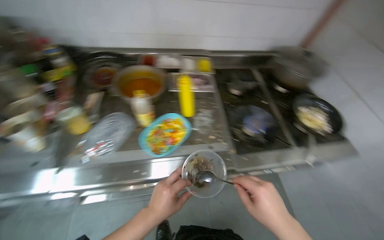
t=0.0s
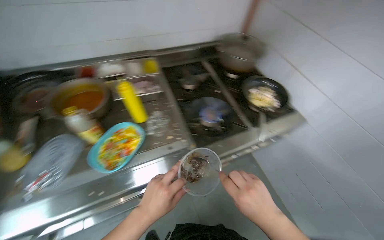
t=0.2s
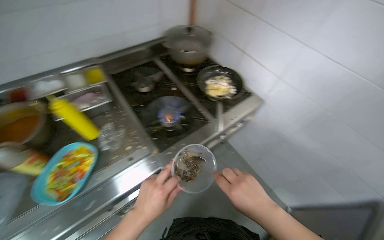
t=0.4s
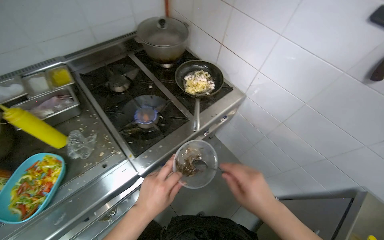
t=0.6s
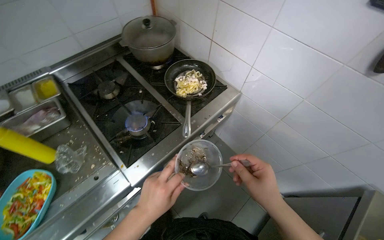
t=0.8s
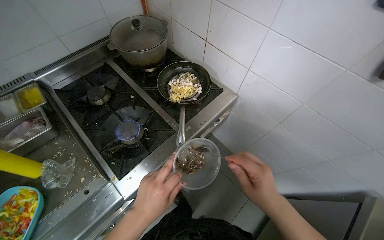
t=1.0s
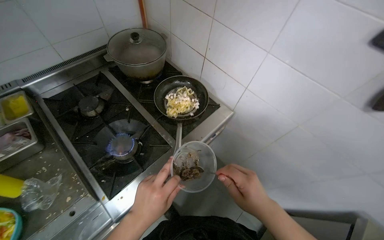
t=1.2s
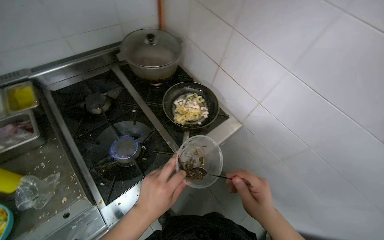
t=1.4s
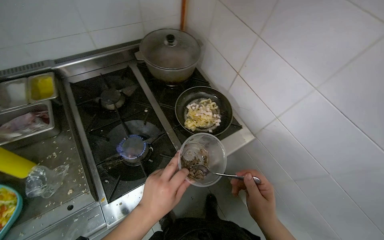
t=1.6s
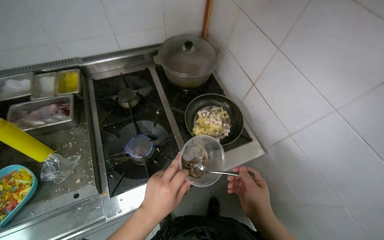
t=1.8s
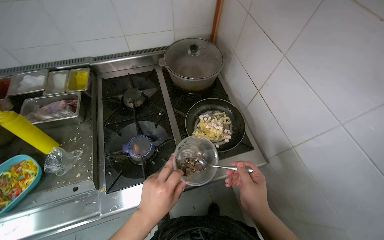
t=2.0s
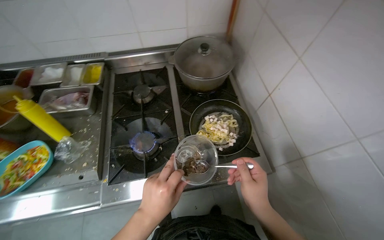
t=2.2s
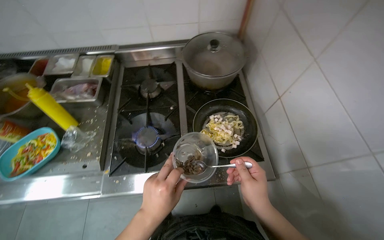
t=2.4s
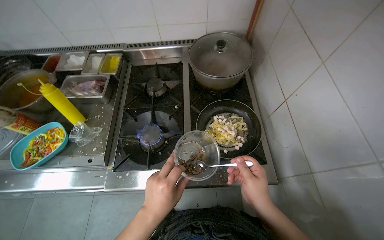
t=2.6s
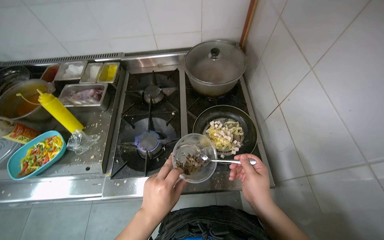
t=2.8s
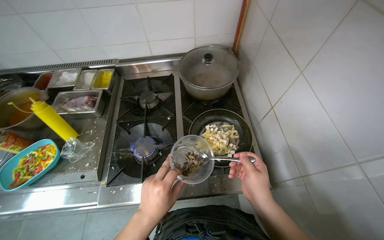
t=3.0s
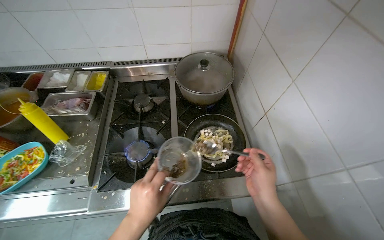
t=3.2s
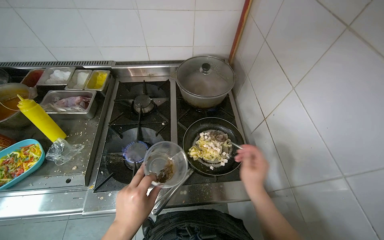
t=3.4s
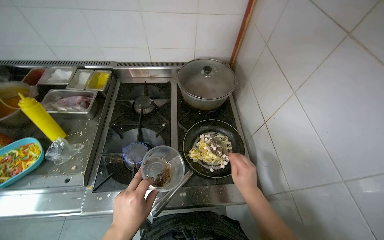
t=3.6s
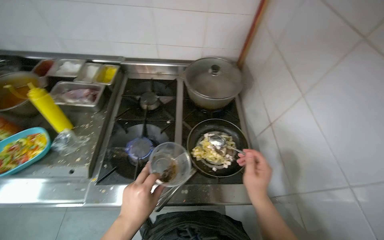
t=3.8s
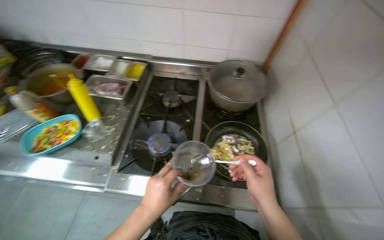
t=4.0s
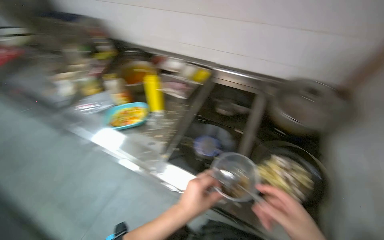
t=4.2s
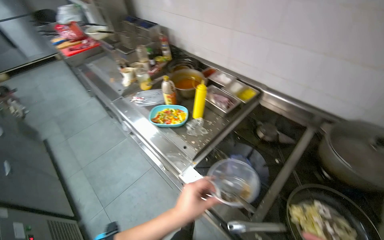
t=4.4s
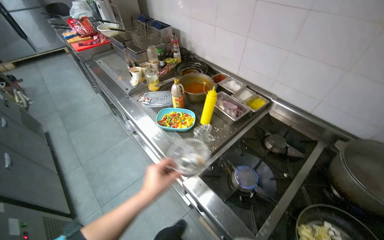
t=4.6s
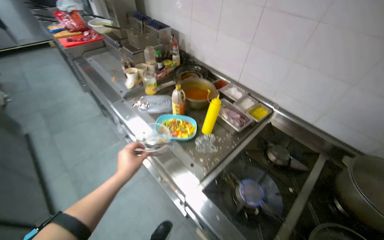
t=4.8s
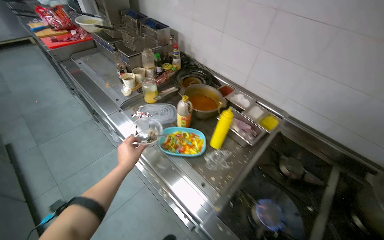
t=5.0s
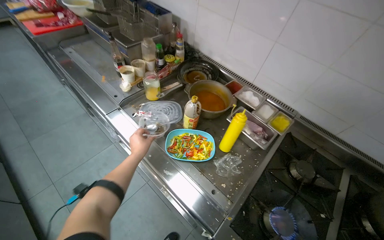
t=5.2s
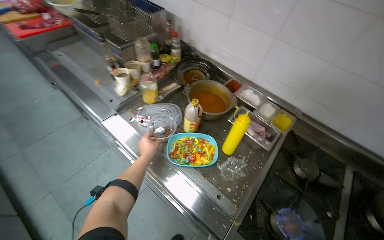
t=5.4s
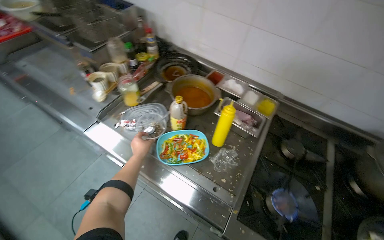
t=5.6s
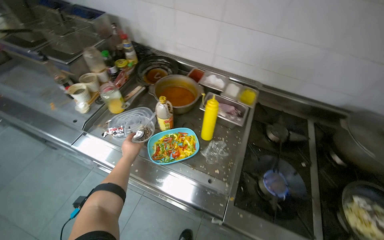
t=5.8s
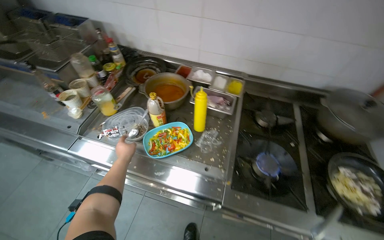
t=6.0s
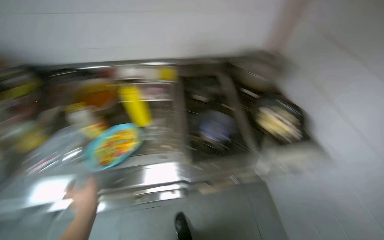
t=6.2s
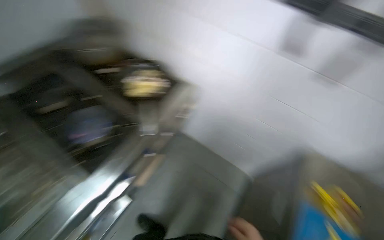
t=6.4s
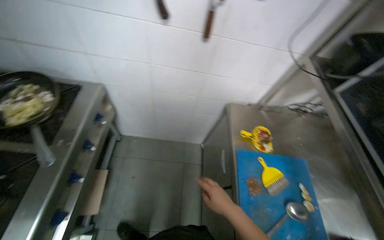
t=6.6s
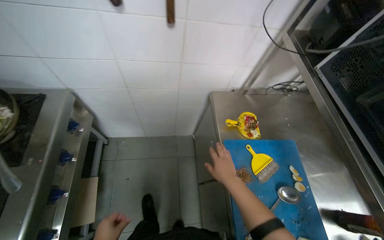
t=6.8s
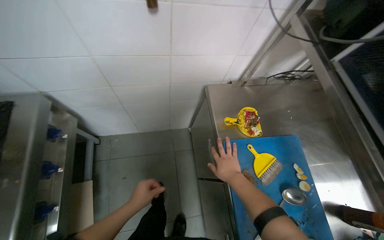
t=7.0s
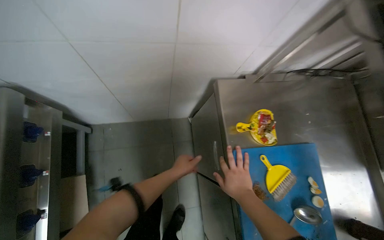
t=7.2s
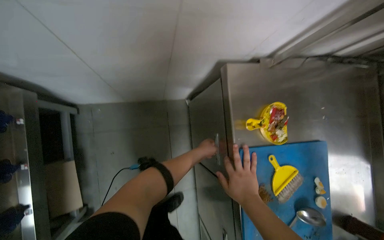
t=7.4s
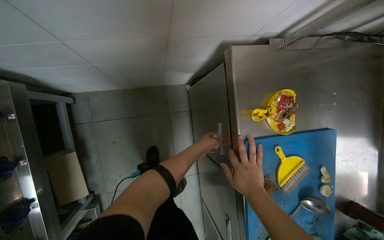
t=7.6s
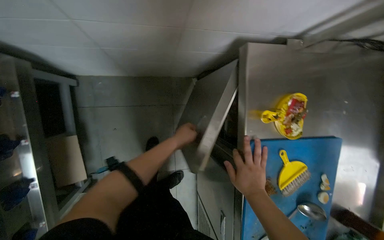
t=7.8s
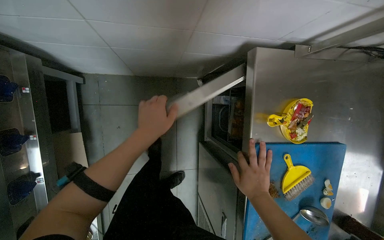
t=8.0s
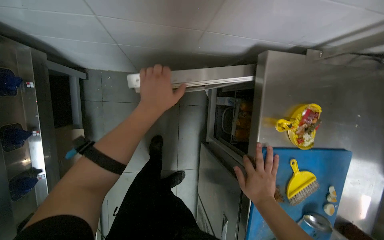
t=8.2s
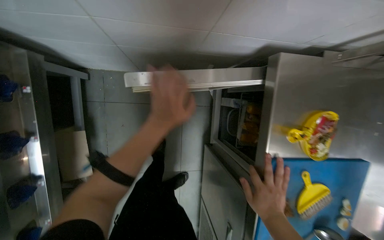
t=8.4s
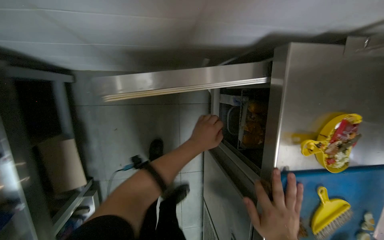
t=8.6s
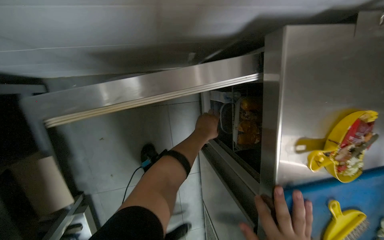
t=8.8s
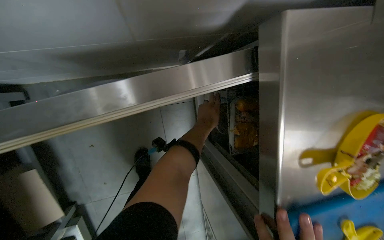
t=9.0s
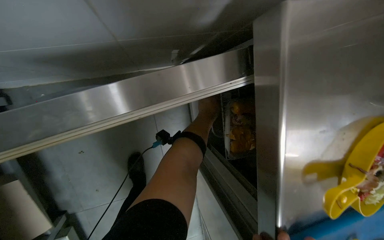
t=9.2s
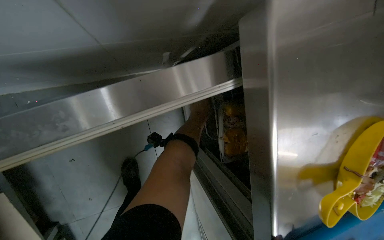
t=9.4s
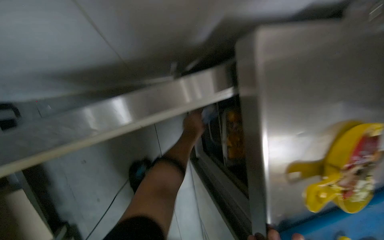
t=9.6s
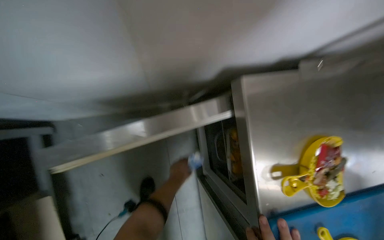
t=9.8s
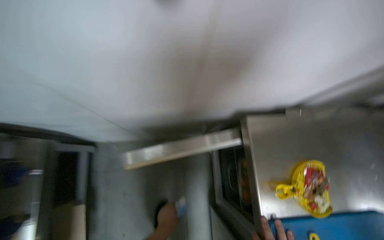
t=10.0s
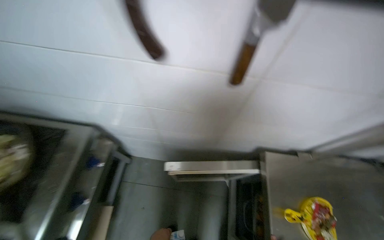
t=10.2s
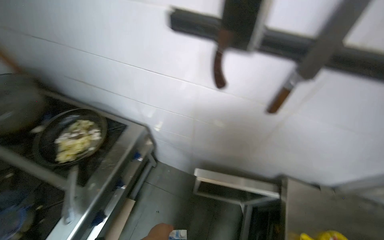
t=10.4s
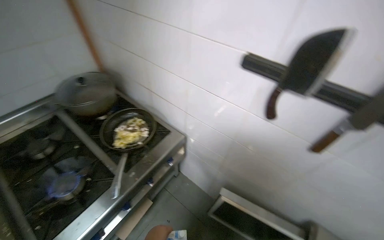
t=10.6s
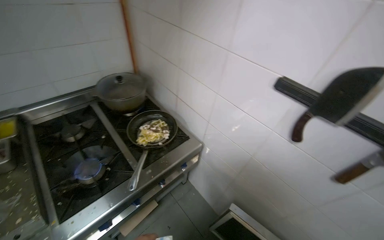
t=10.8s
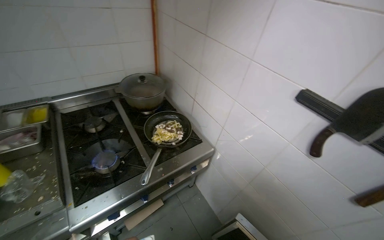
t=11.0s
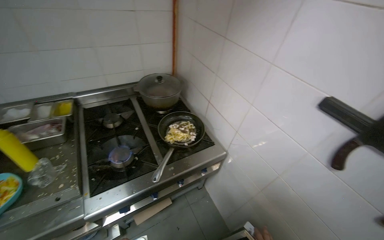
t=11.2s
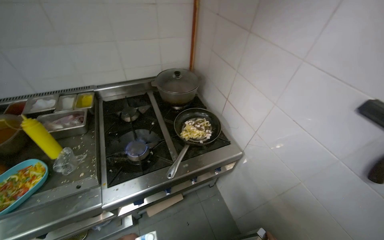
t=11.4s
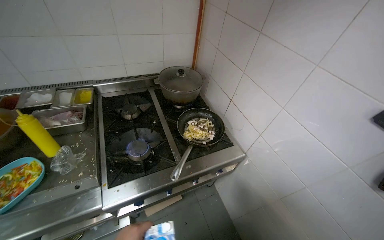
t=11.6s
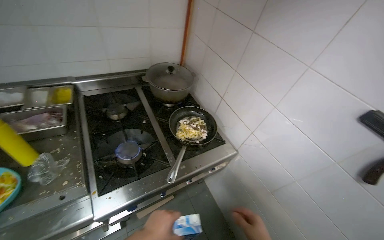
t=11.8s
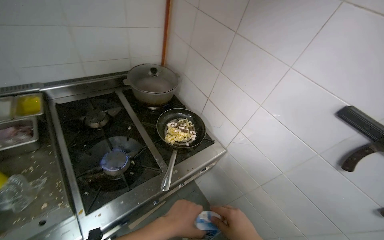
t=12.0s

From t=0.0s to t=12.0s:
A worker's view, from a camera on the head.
Job: cooking food.
The whole recording: Adding ingredients to pan for cooking. The worker adds various ingredients from containers and bags into a pan on the stove for cooking.
From t=0.0s to t=1.6s: The camera is carried about 60 cm. The head rotates about 20 degrees to the right.
From t=3.0s to t=4.4s: The head turns to the left by about 50 degrees.
From t=4.4s to t=6.0s: The wearer moves roughly 40 cm. The wearer looks about 30 degrees further to the right.
From t=6.0s to t=7.6s: The camera is carried roughly 80 cm. The head rotates approximately 100 degrees to the right. The wearer looks about 50 degrees further downward.
From t=9.0s to t=10.4s: The wearer moves roughly 60 cm. The head rotates some 30 degrees to the left. The camera pitches upward, by about 45 degrees.
From t=10.4s to t=12.0s: The head rotates roughly 35 degrees to the left.

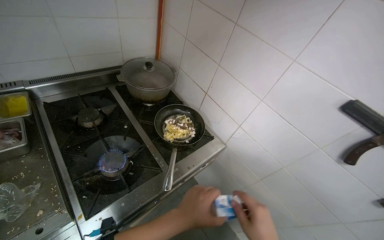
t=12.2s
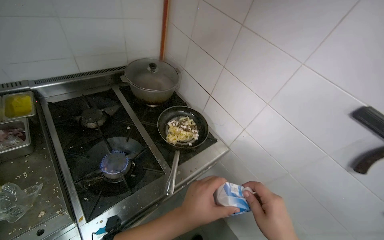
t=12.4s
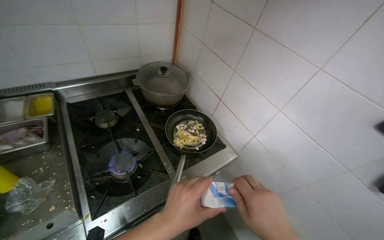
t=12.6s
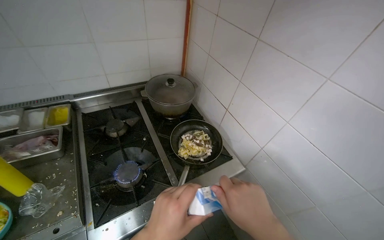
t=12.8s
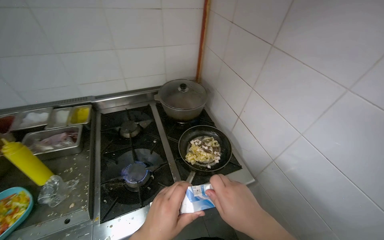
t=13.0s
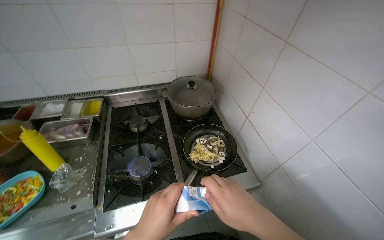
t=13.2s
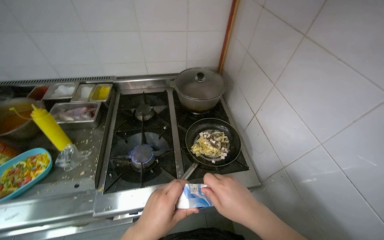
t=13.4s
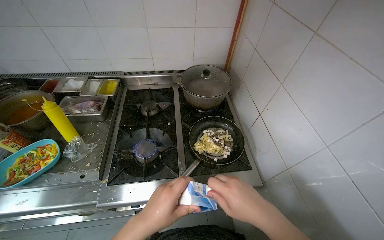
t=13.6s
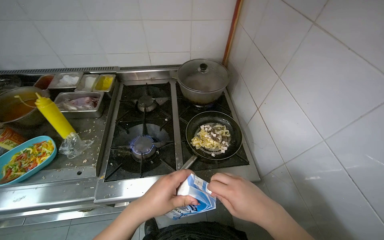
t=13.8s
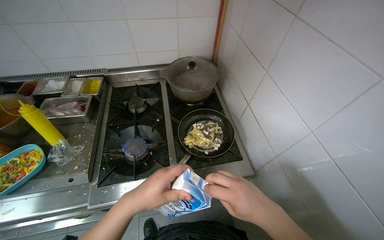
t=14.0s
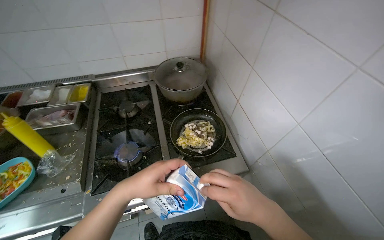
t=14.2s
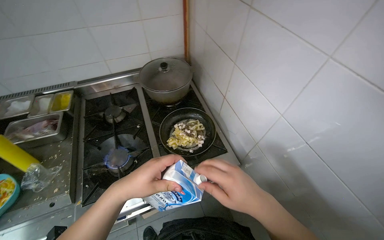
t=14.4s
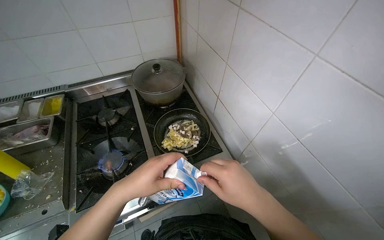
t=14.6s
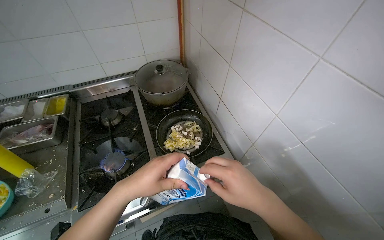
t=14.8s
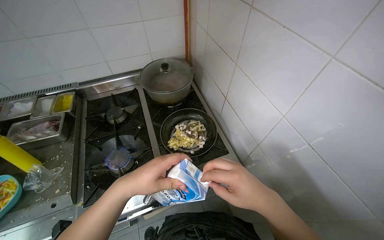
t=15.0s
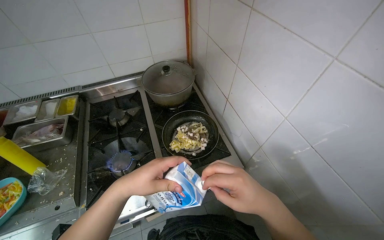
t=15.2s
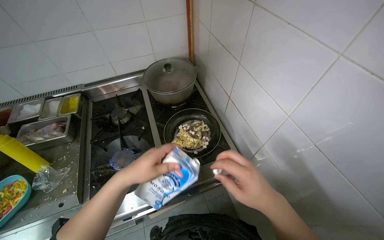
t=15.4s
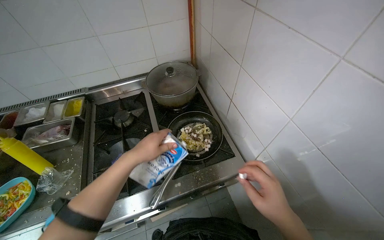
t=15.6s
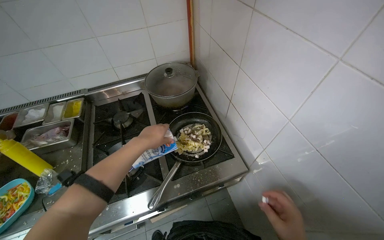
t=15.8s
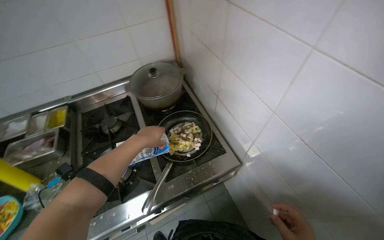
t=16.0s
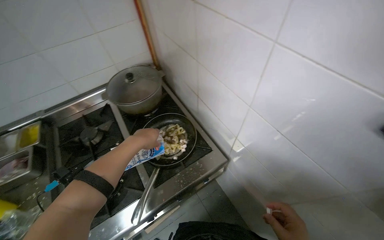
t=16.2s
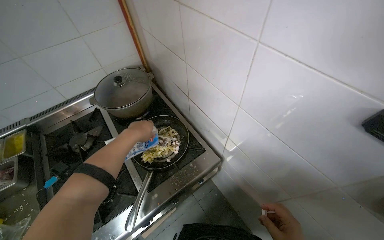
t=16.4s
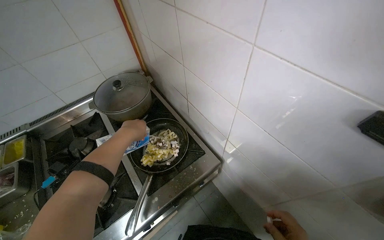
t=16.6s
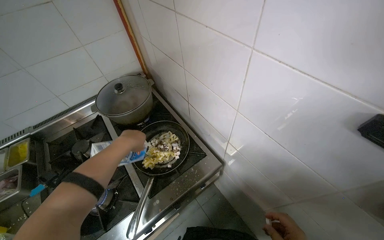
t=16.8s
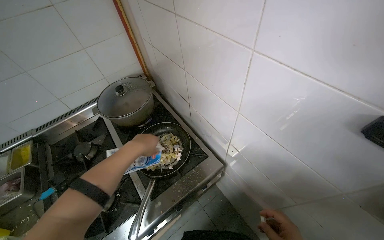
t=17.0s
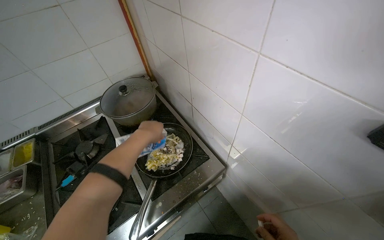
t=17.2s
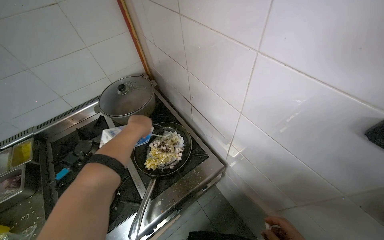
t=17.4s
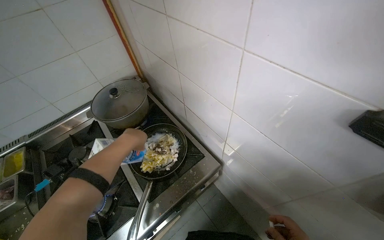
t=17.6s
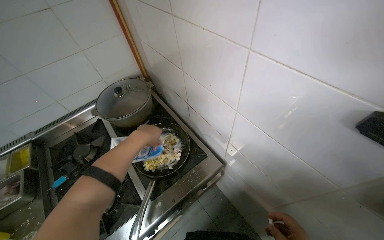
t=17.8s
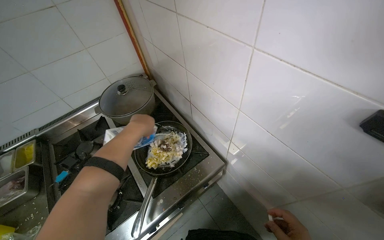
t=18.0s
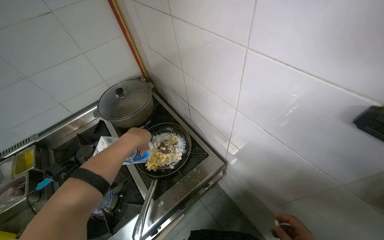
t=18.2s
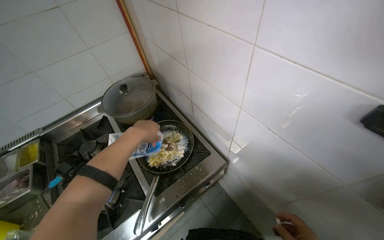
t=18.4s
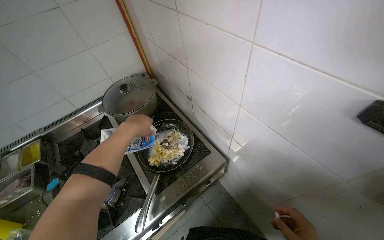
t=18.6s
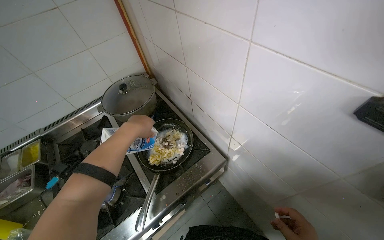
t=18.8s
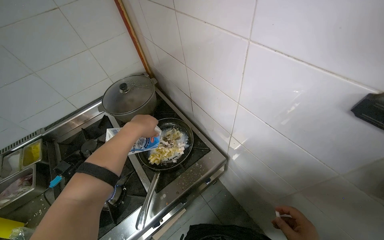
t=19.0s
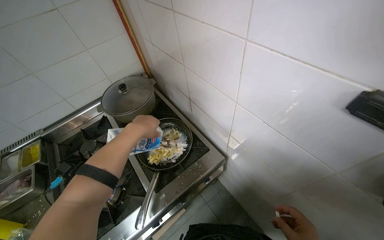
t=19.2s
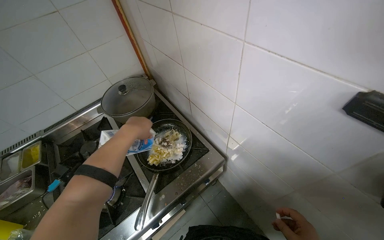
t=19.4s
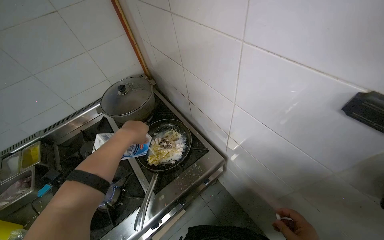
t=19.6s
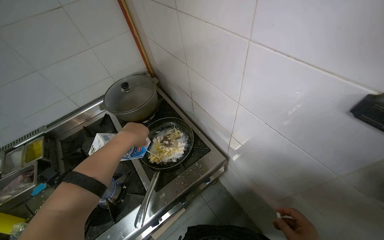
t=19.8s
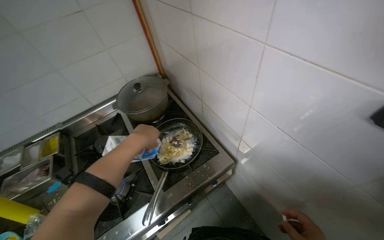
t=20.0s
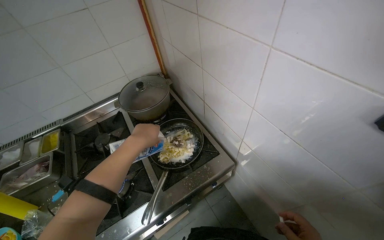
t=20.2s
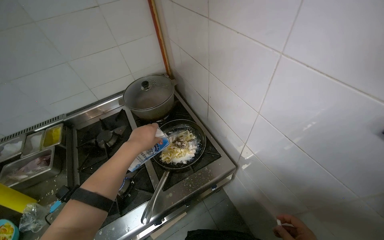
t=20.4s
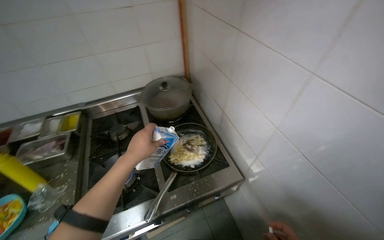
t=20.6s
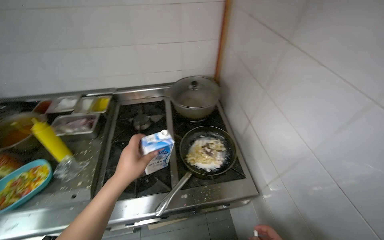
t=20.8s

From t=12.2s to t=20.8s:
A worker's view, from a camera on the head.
Job: cooking food.
The whole recording: Adding ingredients to pan for cooking. The worker adds various ingredients from containers and bags into a pan on the stove for cooking.
From t=12.2s to t=13.6s: The head turns to the left by about 35 degrees.
From t=13.6s to t=15.0s: The left hand goes some 10 cm up the picture.
From t=15.0s to t=16.6s: The left hand is displaced up the picture and farther from the camera by about 25 cm.
From t=19.4s to t=20.8s: The wearer's head swings roughly 30 degrees to the left. The left hand is displaced down the picture and nearer to the camera by about 20 cm.
